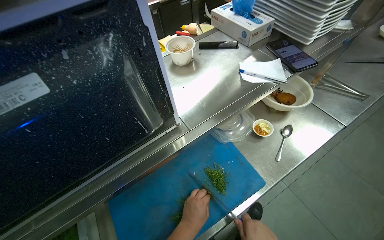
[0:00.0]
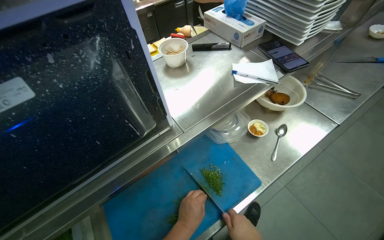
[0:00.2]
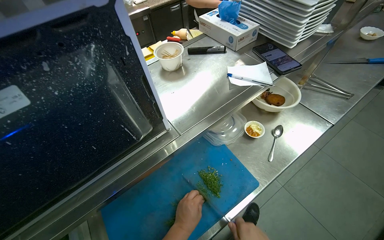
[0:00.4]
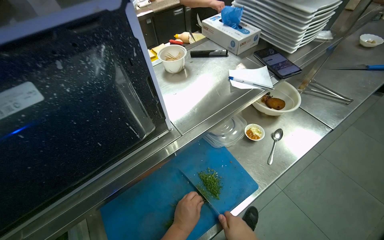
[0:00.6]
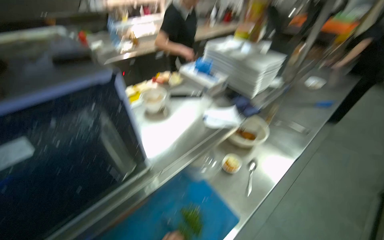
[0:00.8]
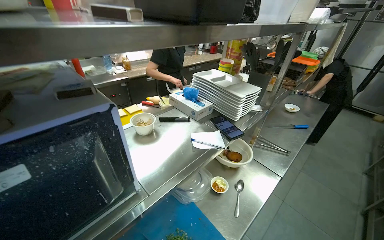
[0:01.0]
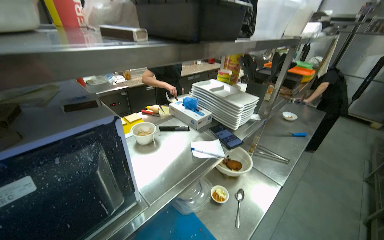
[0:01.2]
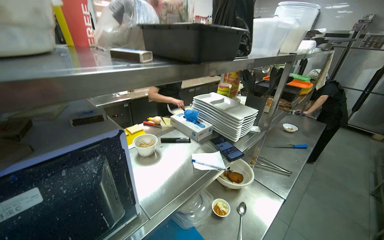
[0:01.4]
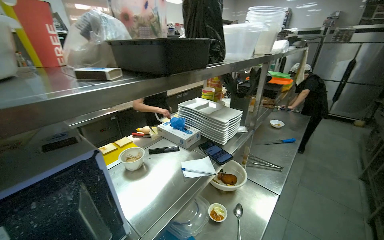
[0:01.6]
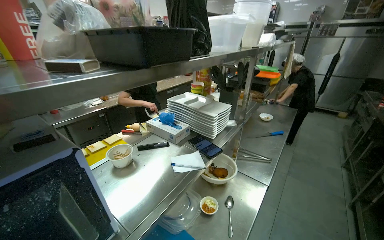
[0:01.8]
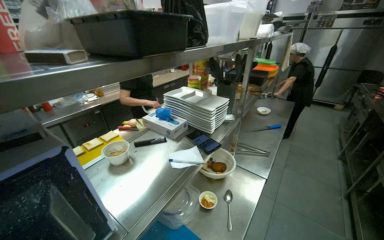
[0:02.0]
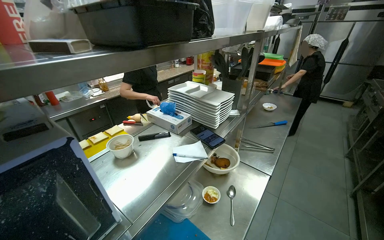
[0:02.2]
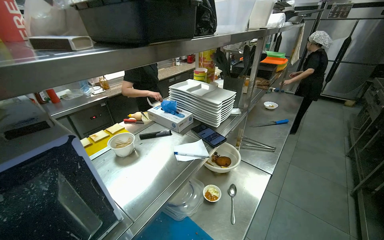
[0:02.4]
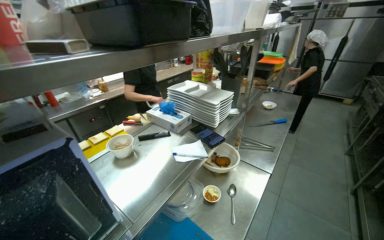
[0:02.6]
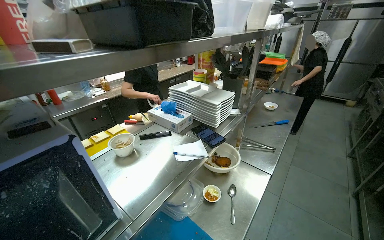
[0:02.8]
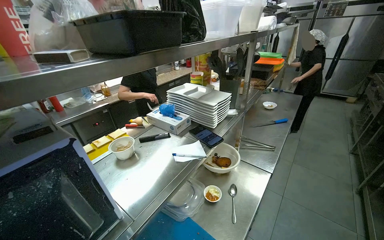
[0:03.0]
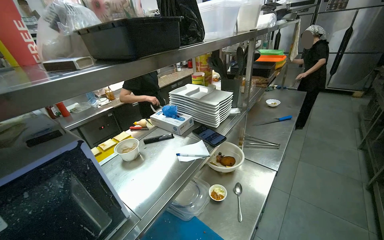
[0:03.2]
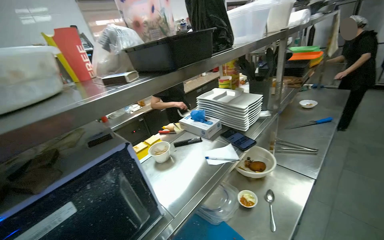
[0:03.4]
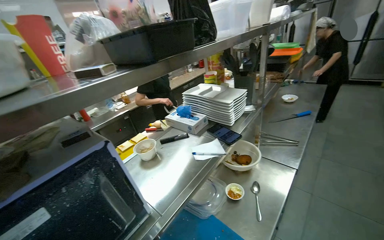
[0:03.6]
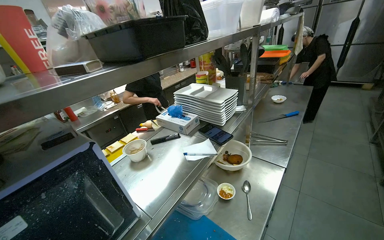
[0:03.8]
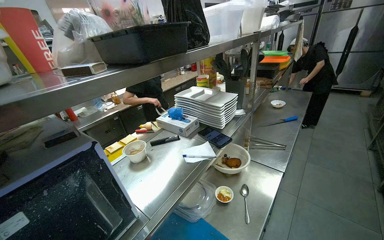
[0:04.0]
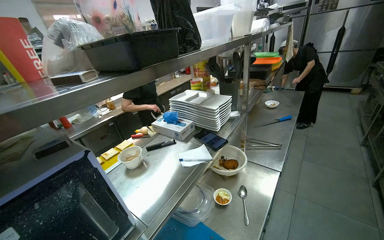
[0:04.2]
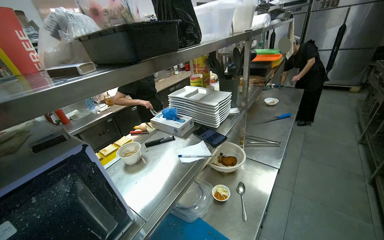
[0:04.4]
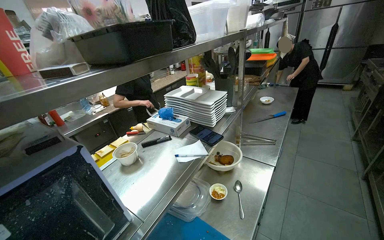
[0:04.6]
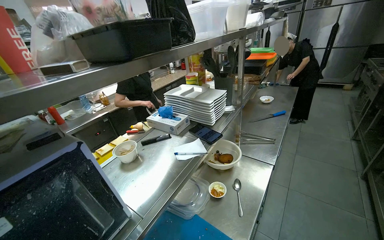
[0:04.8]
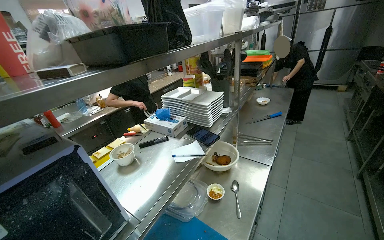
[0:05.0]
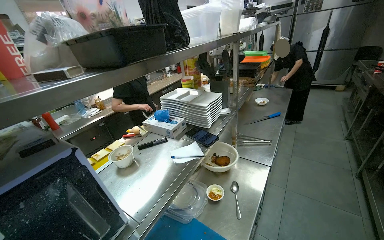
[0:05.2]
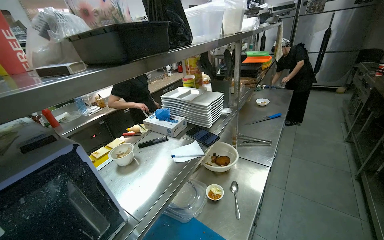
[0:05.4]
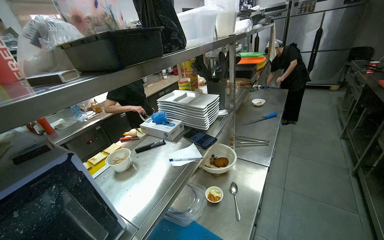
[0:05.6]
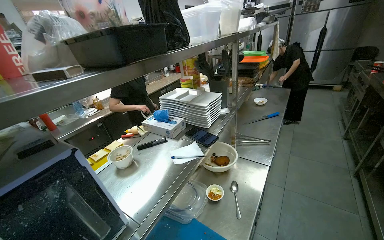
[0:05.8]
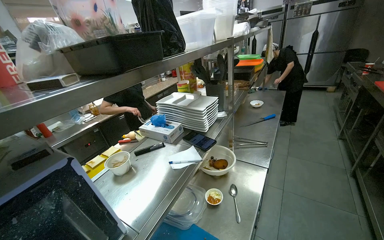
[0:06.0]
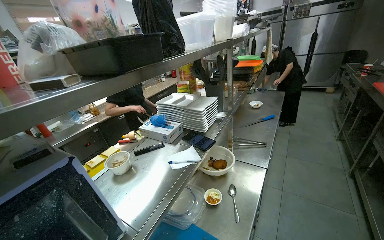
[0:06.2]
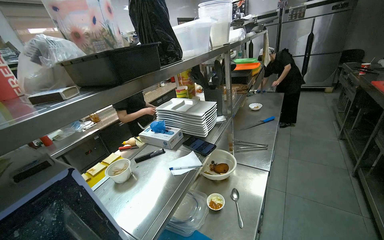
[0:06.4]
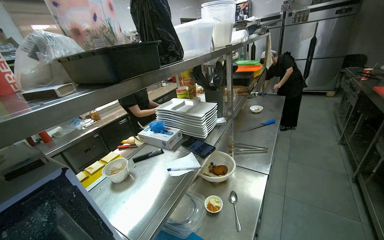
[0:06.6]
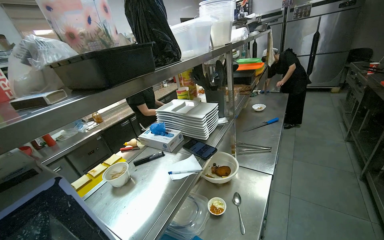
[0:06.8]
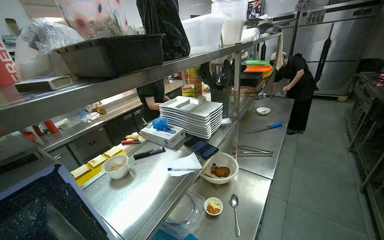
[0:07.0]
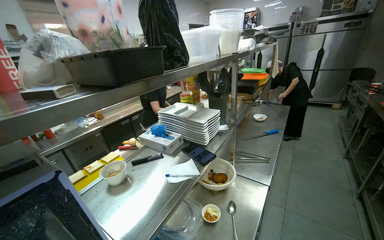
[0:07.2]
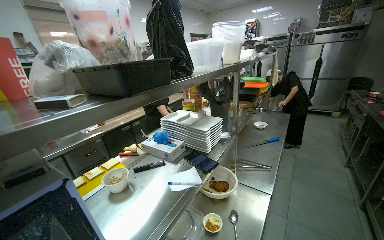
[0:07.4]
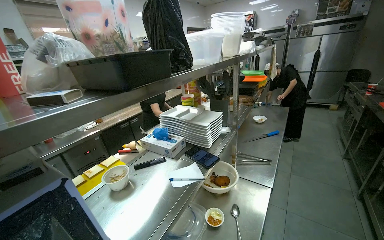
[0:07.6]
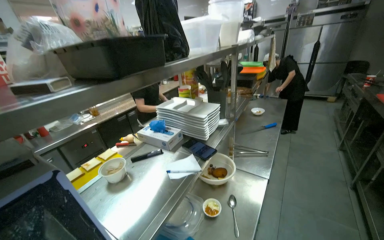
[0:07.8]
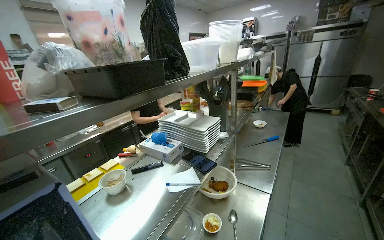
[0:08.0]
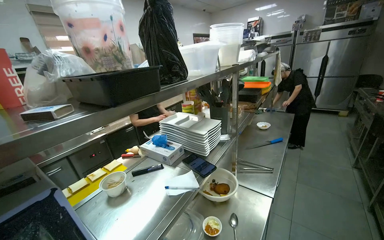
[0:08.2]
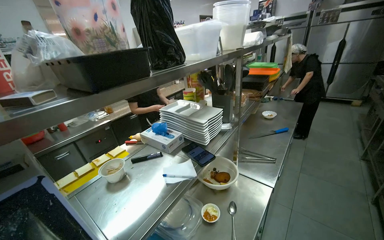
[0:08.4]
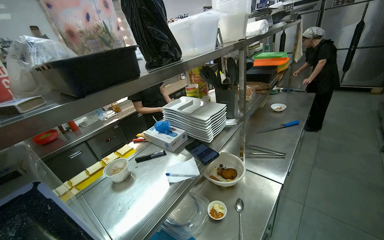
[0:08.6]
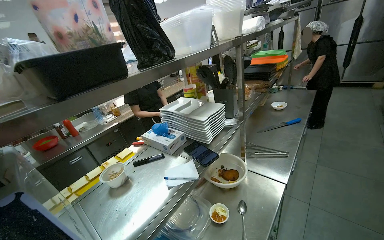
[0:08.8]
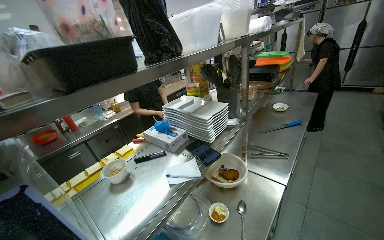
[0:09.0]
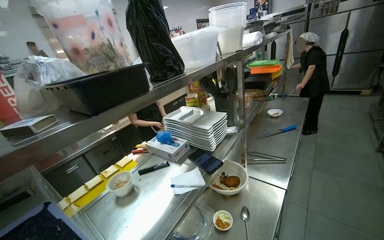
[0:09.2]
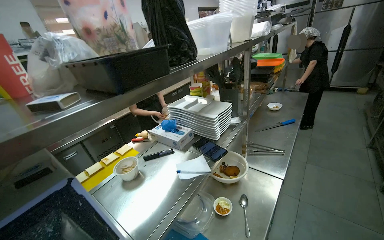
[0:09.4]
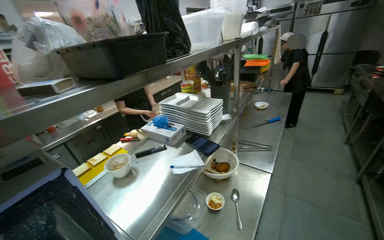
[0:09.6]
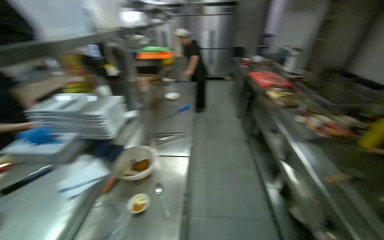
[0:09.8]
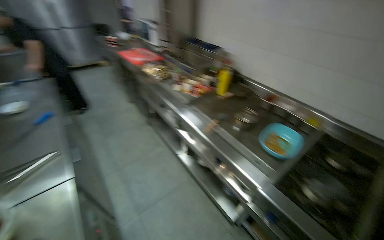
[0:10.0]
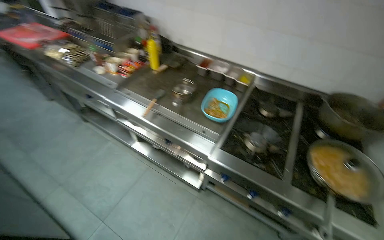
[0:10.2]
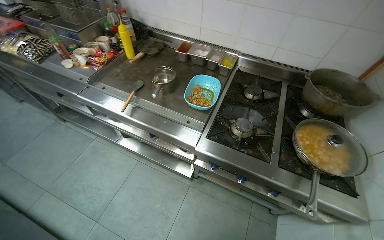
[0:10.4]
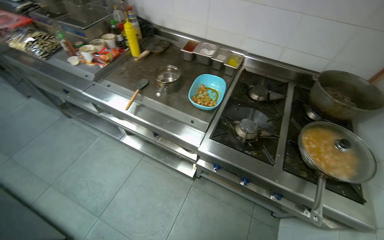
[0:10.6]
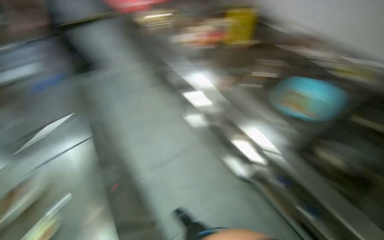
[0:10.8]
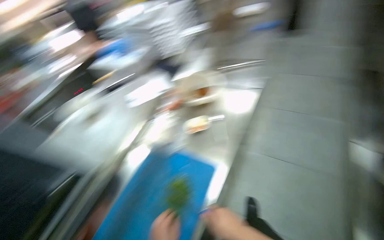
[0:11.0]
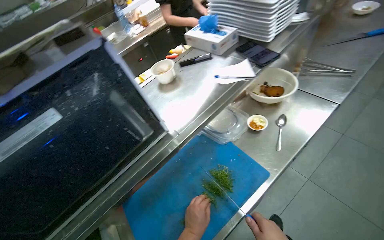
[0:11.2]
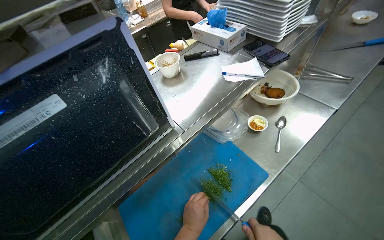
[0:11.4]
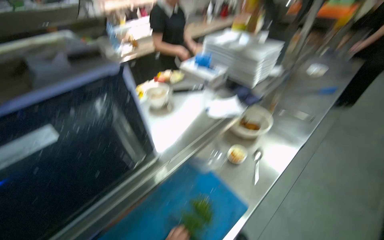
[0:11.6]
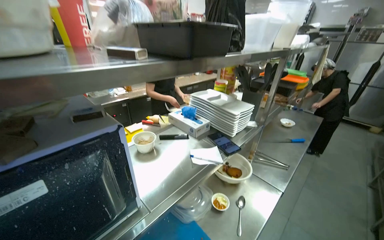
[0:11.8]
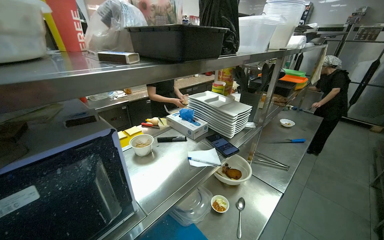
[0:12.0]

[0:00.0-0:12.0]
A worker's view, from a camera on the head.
Job: preparing food.
The whole recording: Chopping fresh herbs on board. The worker chops fresh herbs on a blue cutting board with a knife.
0:00.0 to 0:01.6: The camera sweeps to the right, by about 15 degrees. The view tilts some 30 degrees upward.
0:09.0 to 0:10.4: The head travels approximately 40 cm. The wearer's head swings about 105 degrees to the right. The wearer looks some 25 degrees further downward.
0:10.4 to 0:12.0: The head rotates roughly 65 degrees to the left. The wearer looks roughly 15 degrees further upward.

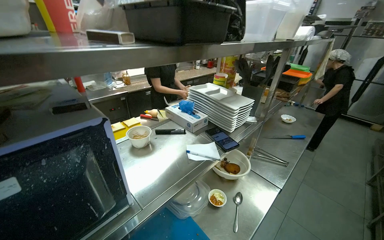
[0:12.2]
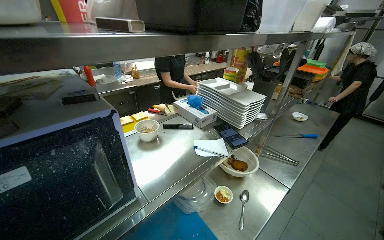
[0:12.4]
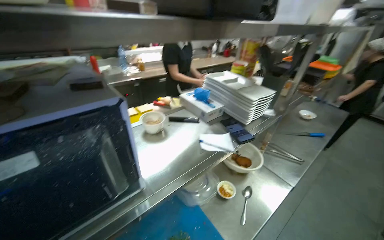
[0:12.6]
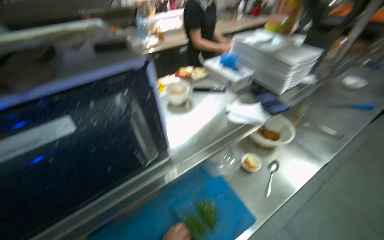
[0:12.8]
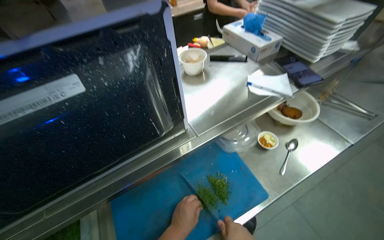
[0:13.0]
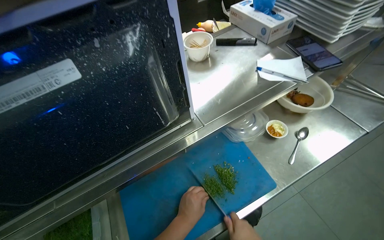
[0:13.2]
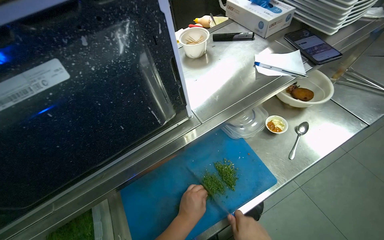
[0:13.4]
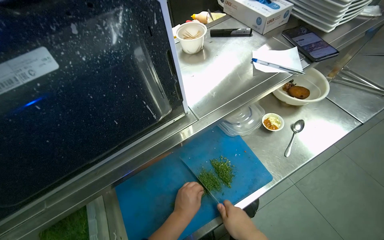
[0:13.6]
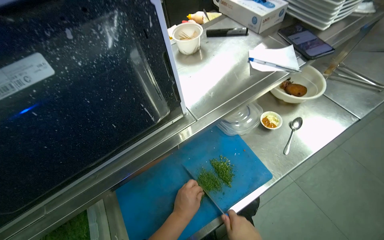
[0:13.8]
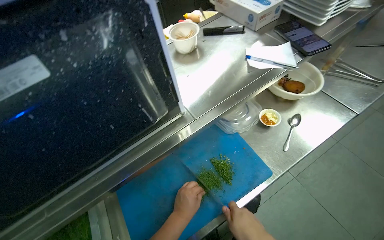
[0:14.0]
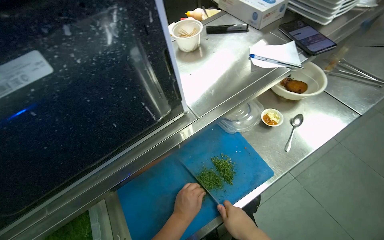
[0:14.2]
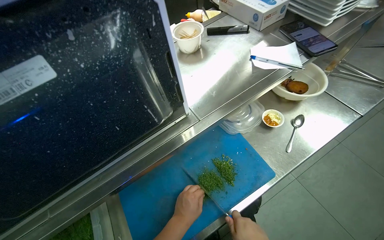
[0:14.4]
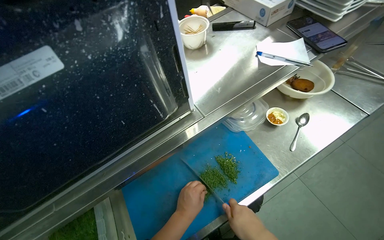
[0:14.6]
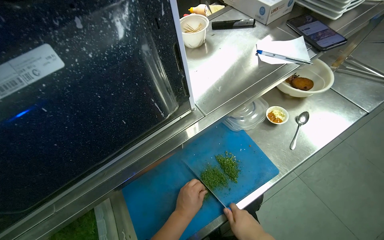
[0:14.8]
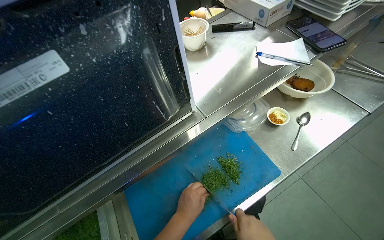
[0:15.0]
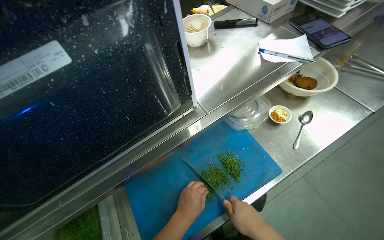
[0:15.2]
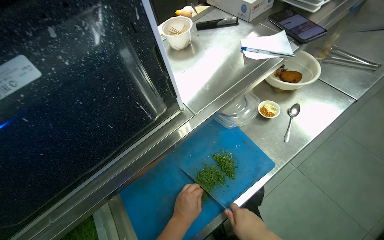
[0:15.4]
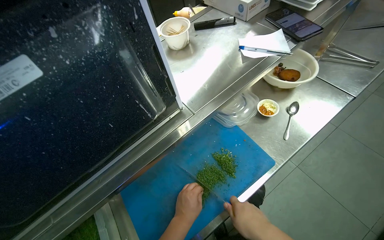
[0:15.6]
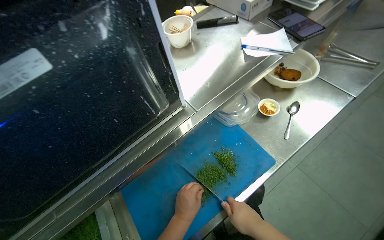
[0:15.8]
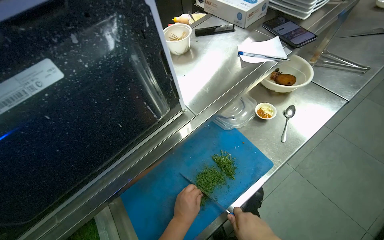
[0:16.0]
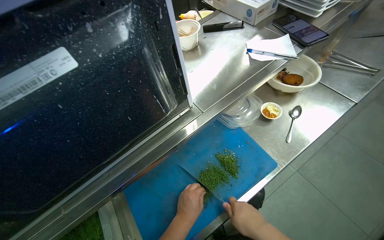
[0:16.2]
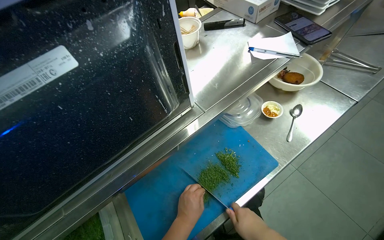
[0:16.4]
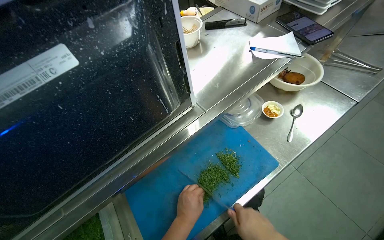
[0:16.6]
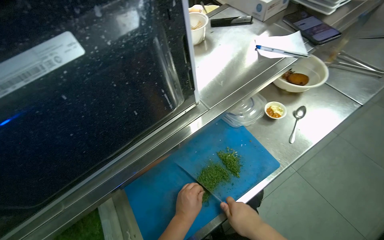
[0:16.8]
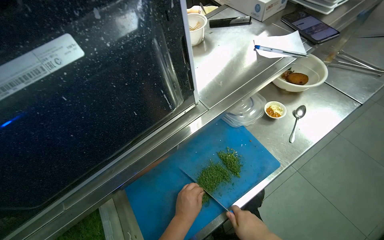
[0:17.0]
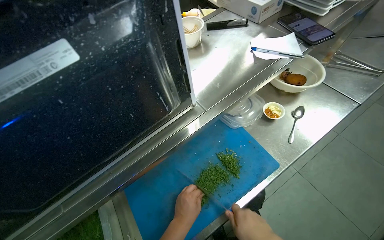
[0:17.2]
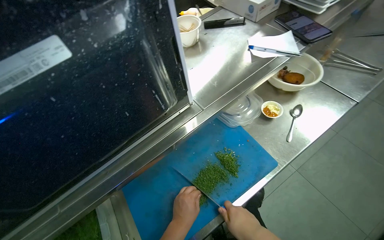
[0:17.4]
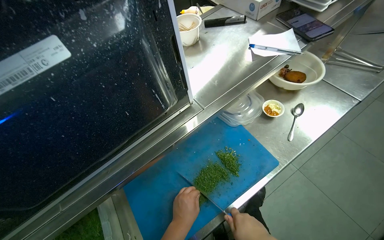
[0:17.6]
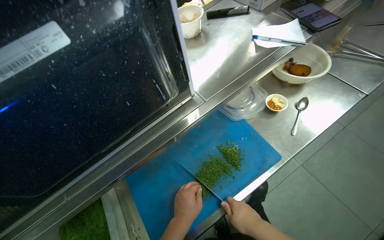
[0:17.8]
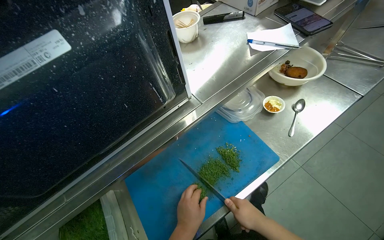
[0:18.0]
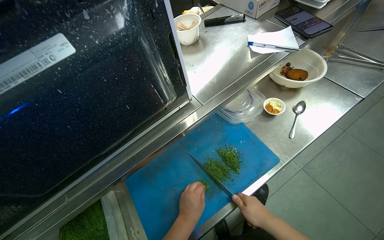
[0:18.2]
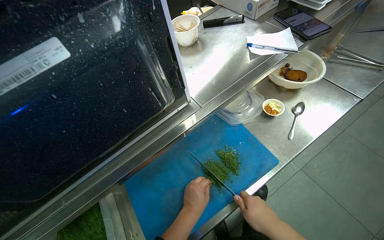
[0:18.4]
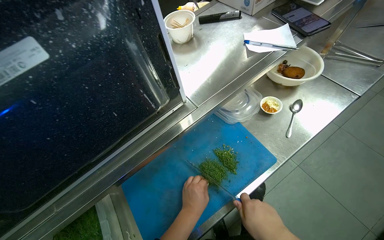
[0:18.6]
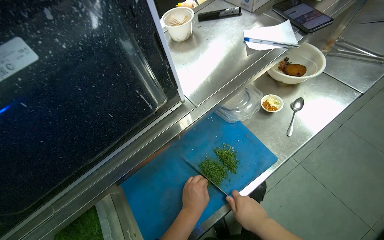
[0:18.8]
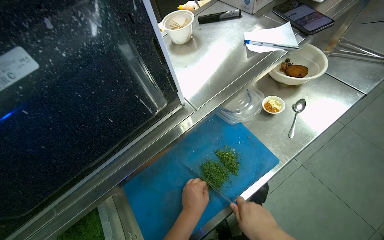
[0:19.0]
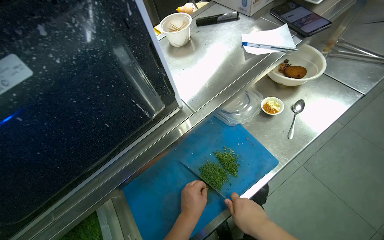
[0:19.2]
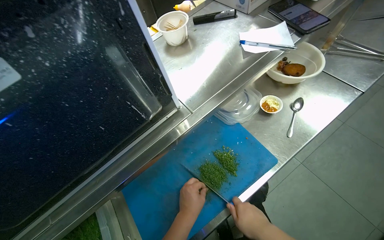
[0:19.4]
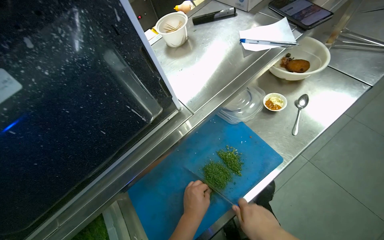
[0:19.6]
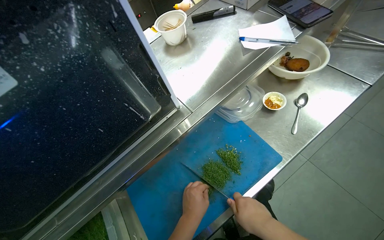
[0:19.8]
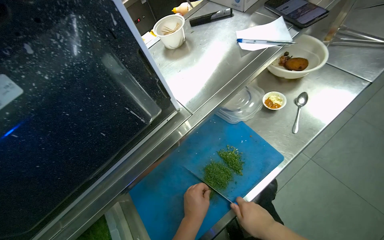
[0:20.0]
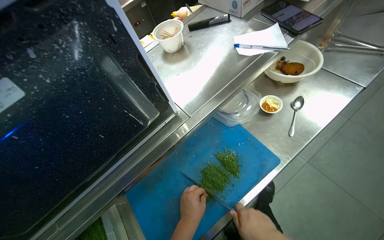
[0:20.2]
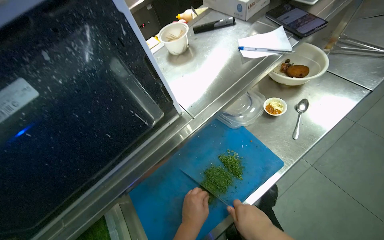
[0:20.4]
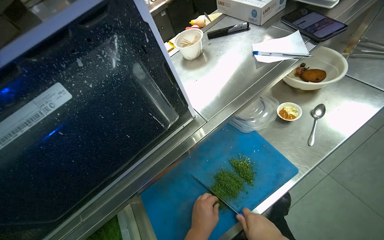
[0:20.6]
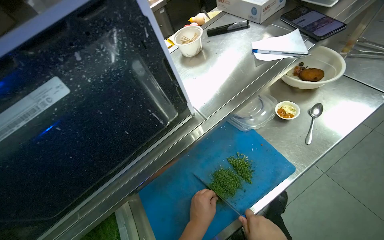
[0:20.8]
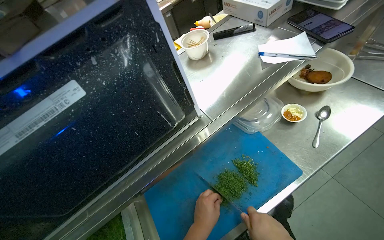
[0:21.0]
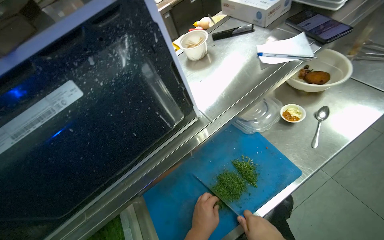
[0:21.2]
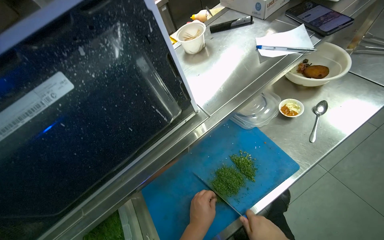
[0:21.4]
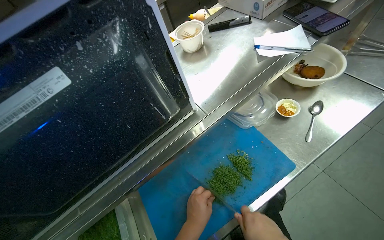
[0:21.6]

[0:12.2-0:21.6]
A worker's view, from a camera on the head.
Job: preparing food.
The whole recording: Chopping fresh herbs on board. The worker chops fresh herbs on a blue cutting board with a knife.
0:12.2 to 0:13.8: The camera sweeps to the left, by some 15 degrees. The view tips downward by some 30 degrees.
0:18.4 to 0:20.0: The hands stay close to where they were, moving slightly.
